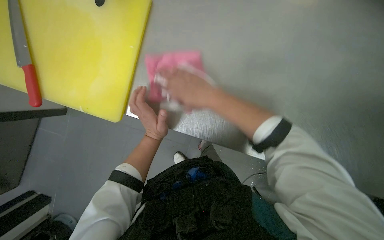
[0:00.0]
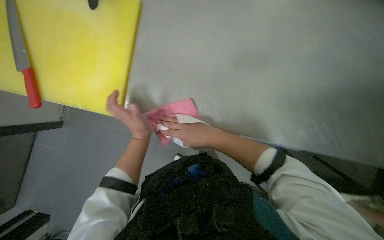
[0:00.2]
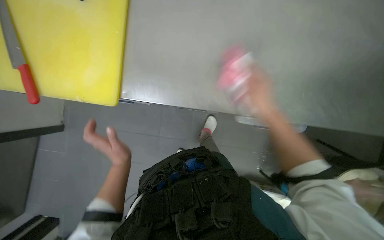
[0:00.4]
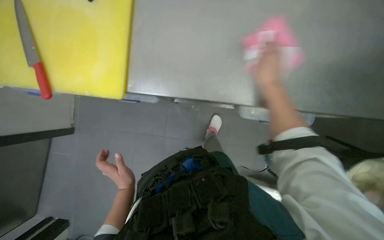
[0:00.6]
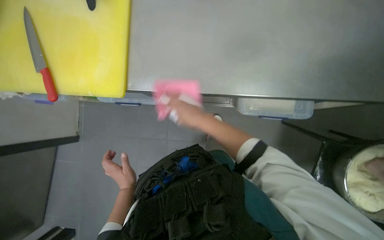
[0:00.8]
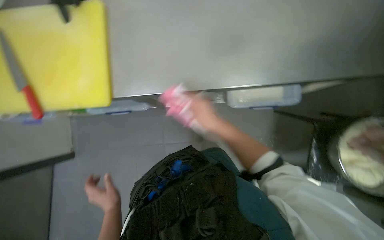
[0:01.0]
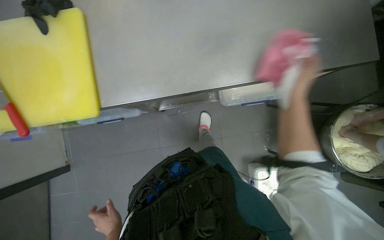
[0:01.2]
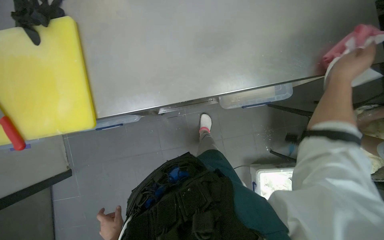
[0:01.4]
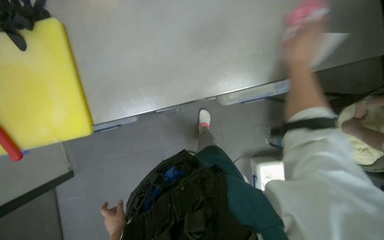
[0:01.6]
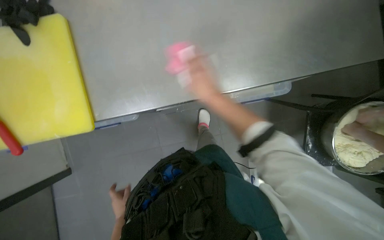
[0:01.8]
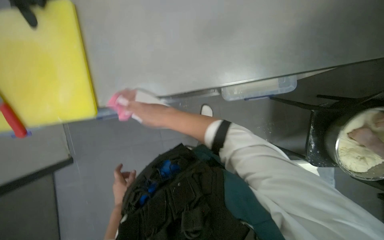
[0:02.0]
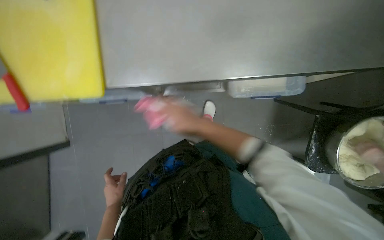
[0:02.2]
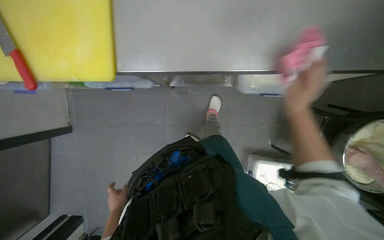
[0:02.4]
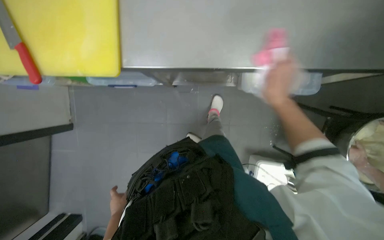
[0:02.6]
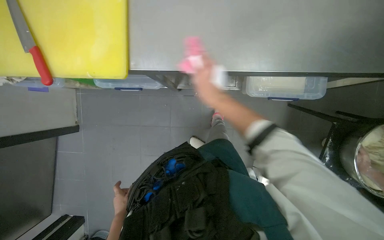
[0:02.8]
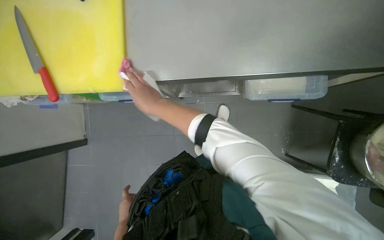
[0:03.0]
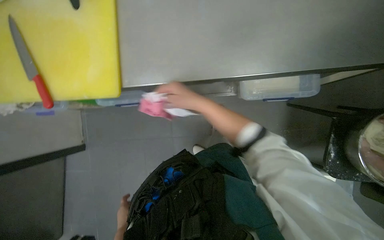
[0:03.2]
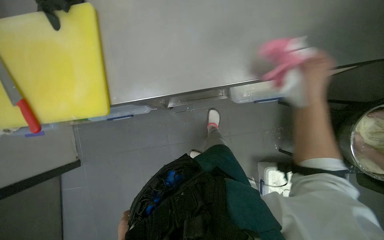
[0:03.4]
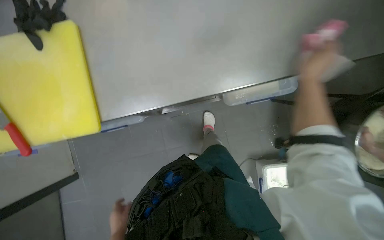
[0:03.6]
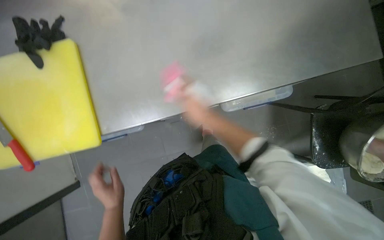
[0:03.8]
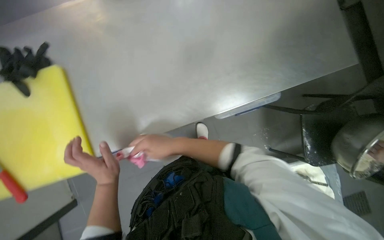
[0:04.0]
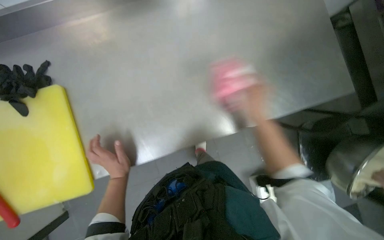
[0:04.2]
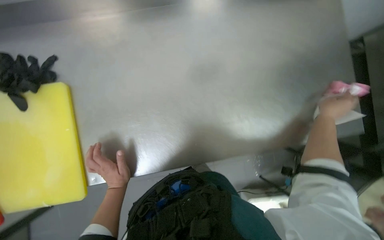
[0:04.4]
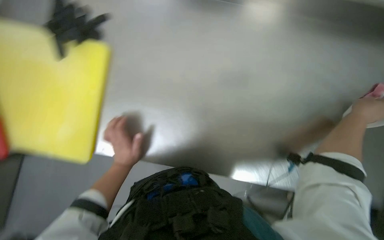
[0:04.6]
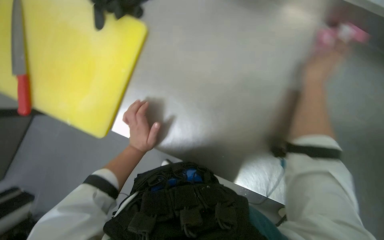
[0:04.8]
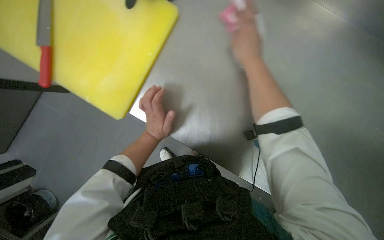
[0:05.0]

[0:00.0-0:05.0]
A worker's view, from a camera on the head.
Job: cleaning kitchen.
The whole recording: Wiping kitchen counter. The worker wipes the kitchen counter with a pink cloth and a white paper towel.
0:00.0 to 0:01.6: The scene rotates counterclockwise by some 30 degrees. The right hand moves to the right, approximately 40 cm, while the left hand goes approximately 40 cm down the picture and to the left.
0:01.6 to 0:03.4: The right hand moves to the left, some 30 cm. The left hand goes some 15 cm down the picture and farther from the camera.
0:03.4 to 0:05.0: The camera pitches upward, by roughly 15 degrees. The right hand goes left and right, about 50 cm each way, reversing 2 times, while the left hand goes about 50 cm up the picture.

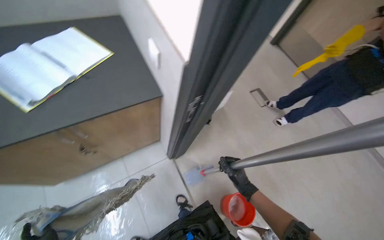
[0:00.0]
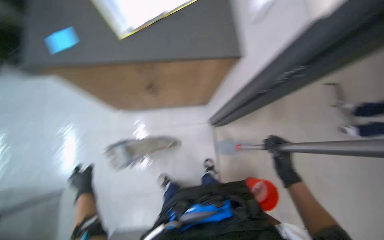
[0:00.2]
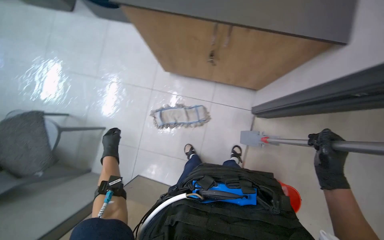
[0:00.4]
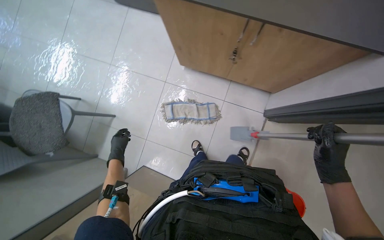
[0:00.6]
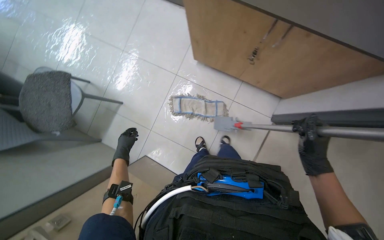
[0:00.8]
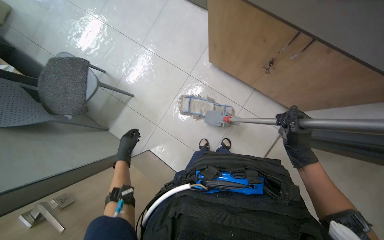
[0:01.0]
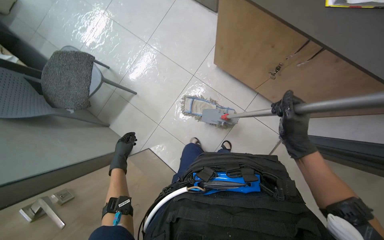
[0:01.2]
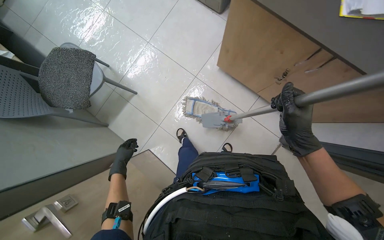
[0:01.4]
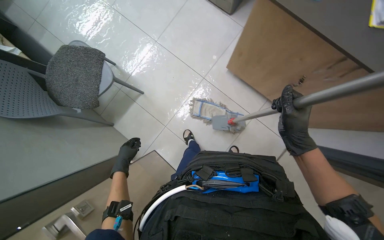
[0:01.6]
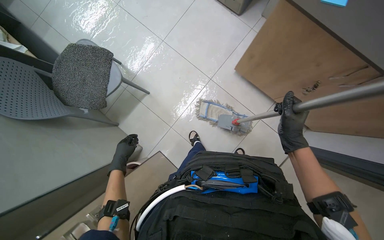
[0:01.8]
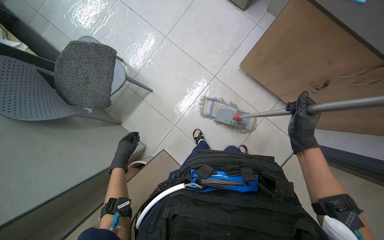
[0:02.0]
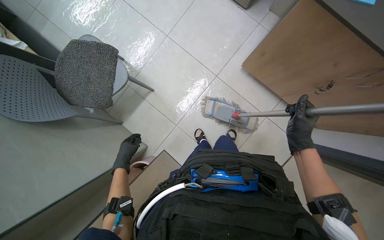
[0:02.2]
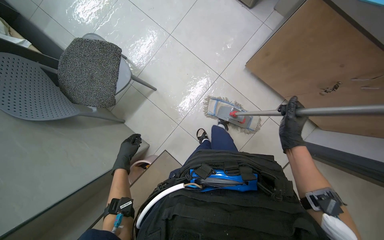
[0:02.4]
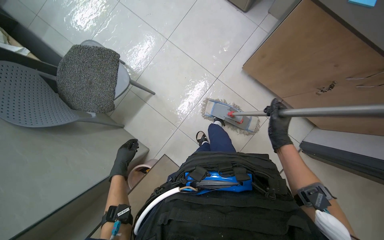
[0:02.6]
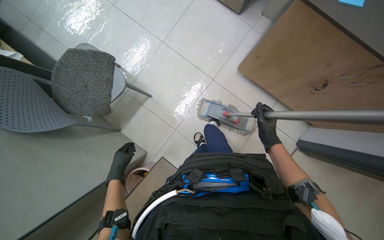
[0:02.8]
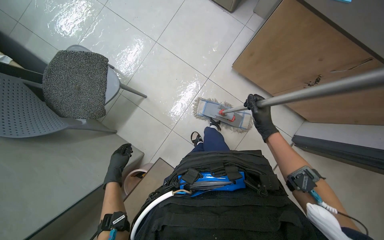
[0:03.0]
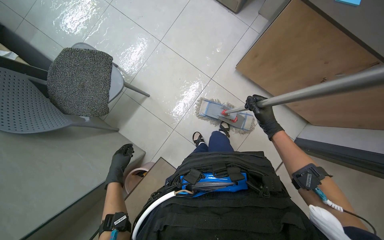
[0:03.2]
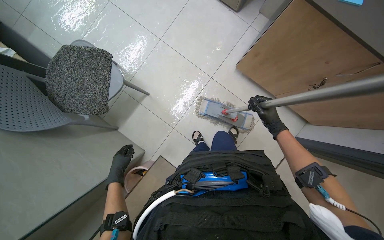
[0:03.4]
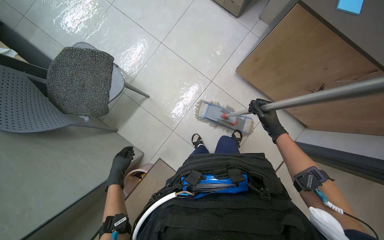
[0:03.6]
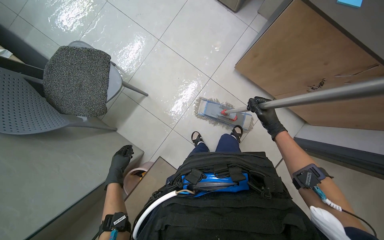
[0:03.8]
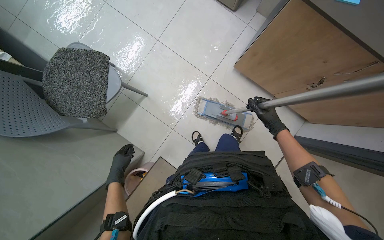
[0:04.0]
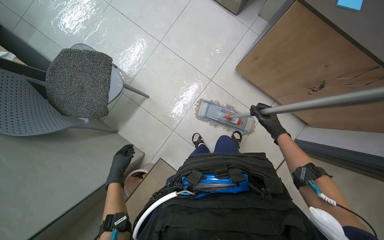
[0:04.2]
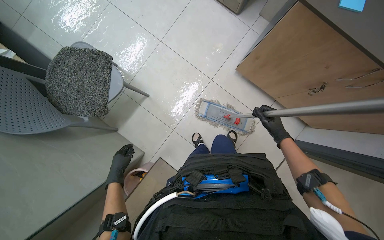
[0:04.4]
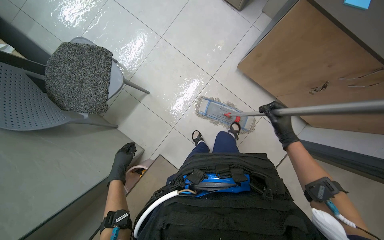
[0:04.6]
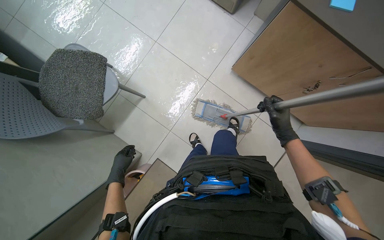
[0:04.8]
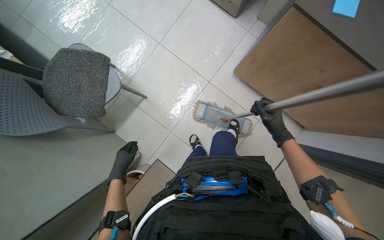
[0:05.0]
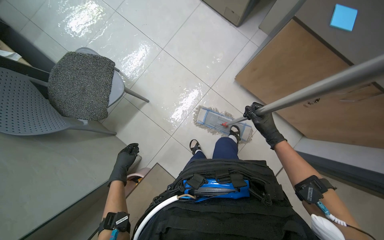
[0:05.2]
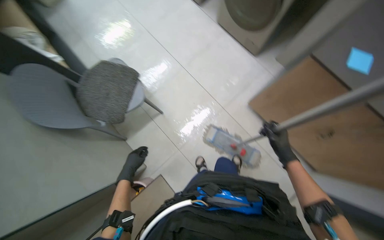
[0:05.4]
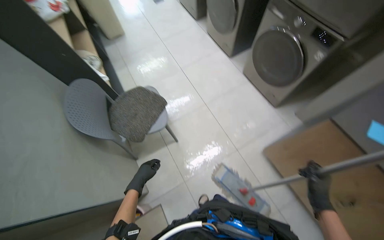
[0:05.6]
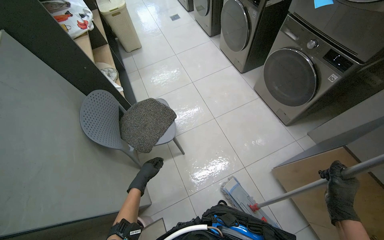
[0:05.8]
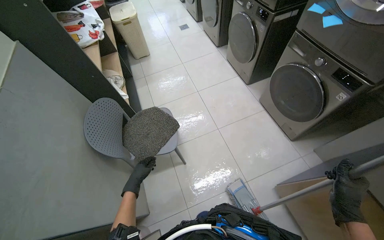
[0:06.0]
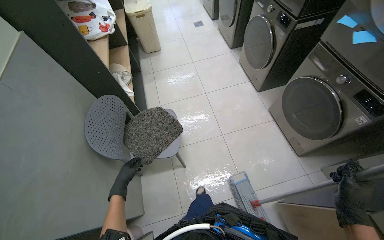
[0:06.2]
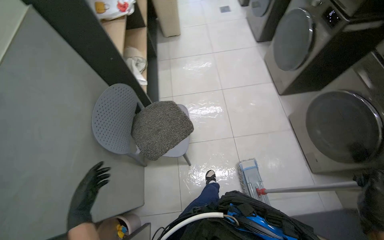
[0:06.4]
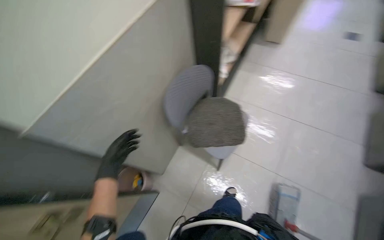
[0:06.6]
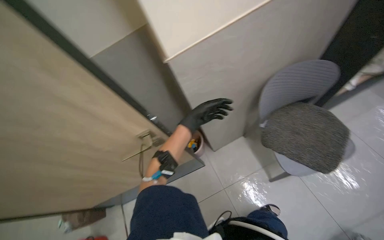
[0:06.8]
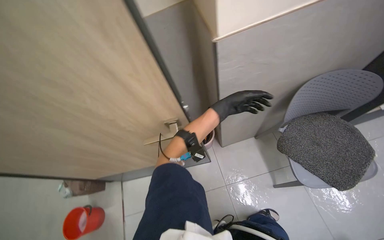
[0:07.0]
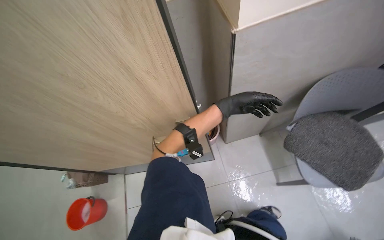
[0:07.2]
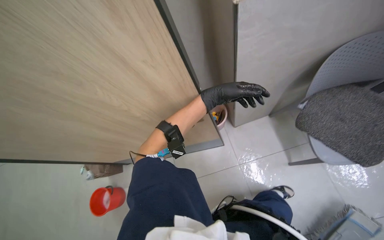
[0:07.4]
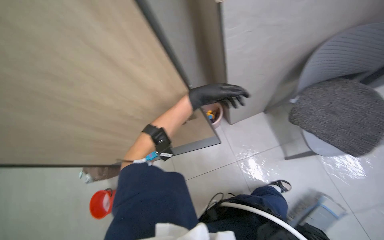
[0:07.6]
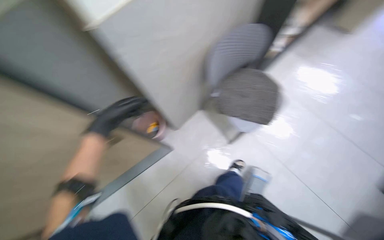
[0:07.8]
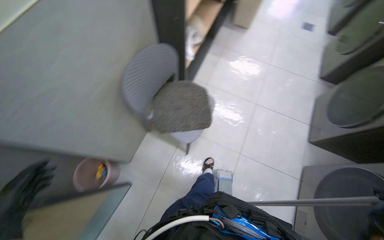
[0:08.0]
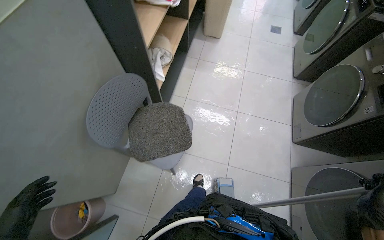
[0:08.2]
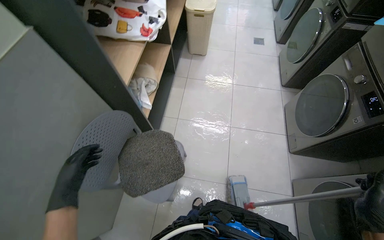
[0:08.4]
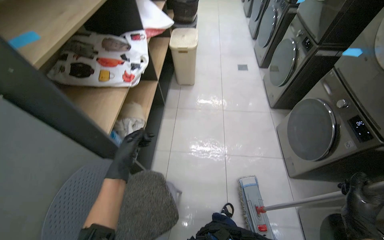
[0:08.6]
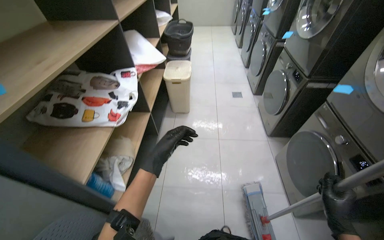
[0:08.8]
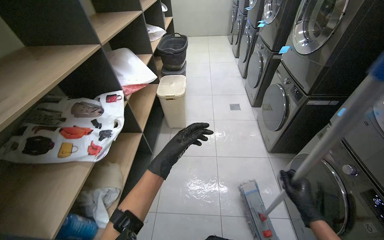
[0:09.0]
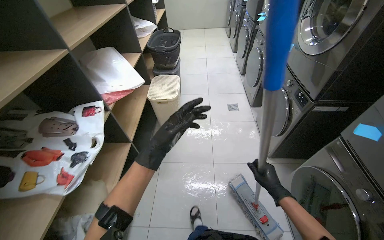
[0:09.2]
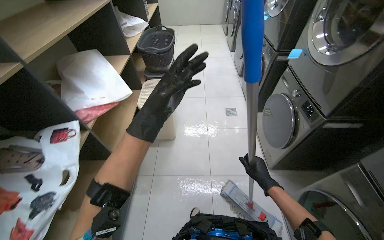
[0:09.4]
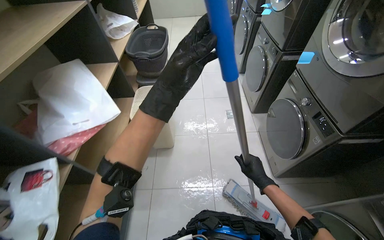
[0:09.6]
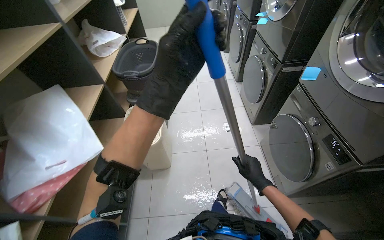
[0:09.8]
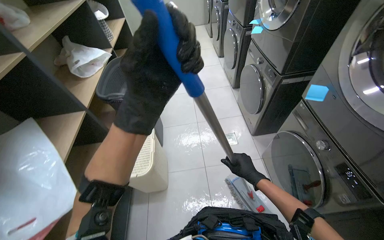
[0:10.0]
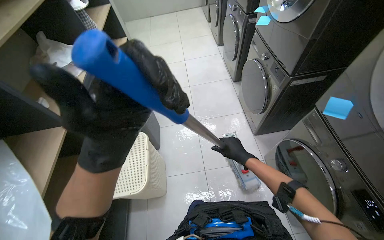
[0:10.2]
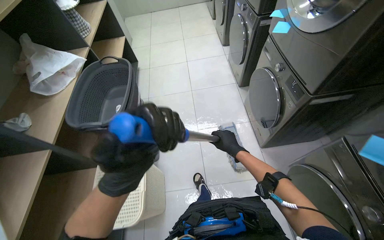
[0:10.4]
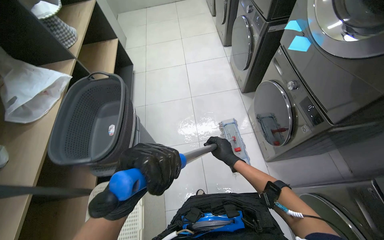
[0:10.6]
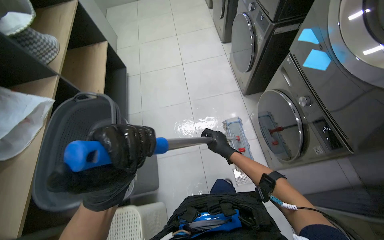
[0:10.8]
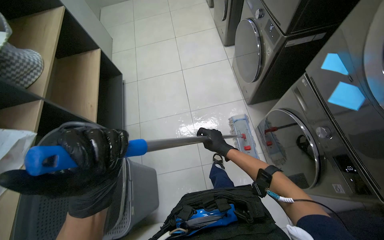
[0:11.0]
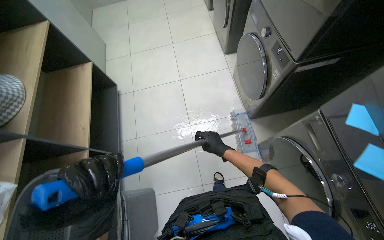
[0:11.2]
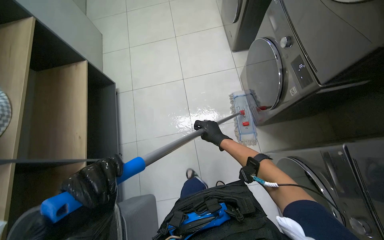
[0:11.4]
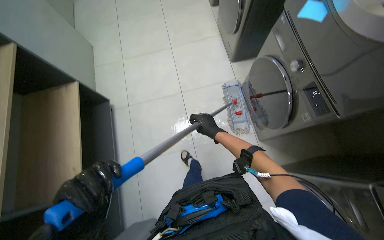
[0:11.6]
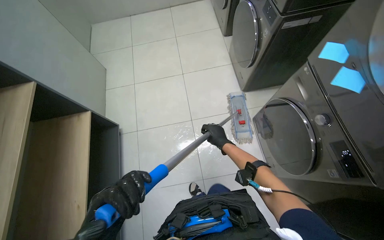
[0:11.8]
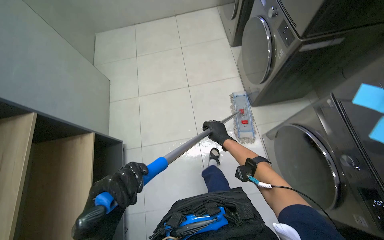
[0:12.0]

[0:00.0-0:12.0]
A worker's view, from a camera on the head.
Job: mopping floor.
The whole recording: Mopping laundry room floor. The worker continues mopping the tiled floor in the laundry room.
0:00.0 to 0:01.6: The head rotates roughly 45 degrees to the left. The camera pitches downward, by approximately 15 degrees.
0:01.6 to 0:03.0: The right hand moves farther from the camera, roughly 15 cm.
0:03.0 to 0:04.4: The hands stay close to where they were, moving slightly.
0:04.4 to 0:06.0: The wearer looks about 30 degrees further to the left. The view tips upward by approximately 30 degrees.
0:06.0 to 0:07.6: The wearer's head swings some 95 degrees to the left. The wearer looks approximately 25 degrees further downward.
0:07.6 to 0:09.0: The camera travels roughly 1 m. The wearer's head swings about 70 degrees to the right. The view tips upward by about 30 degrees.
0:09.0 to 0:10.4: The head travels some 1.5 m. The view tips downward by approximately 15 degrees.
0:10.4 to 0:12.0: The head travels some 1.5 m. The view tips downward by some 15 degrees.

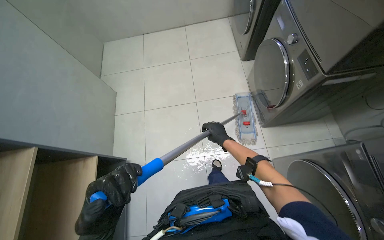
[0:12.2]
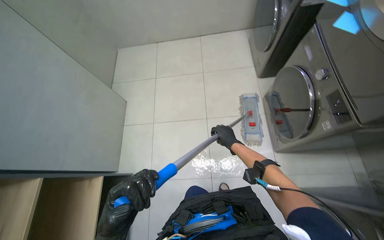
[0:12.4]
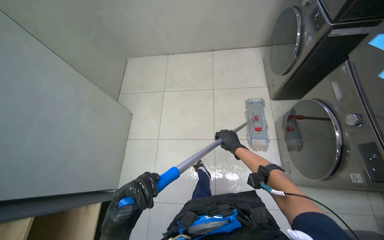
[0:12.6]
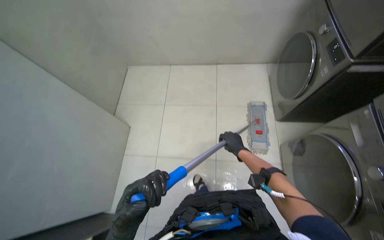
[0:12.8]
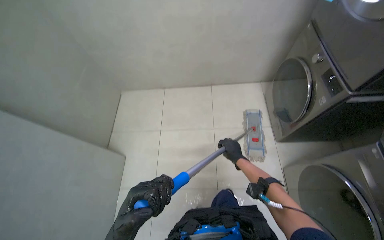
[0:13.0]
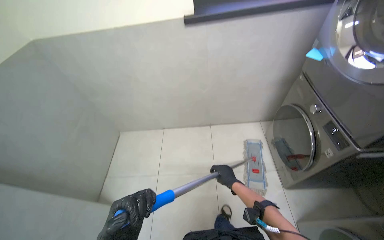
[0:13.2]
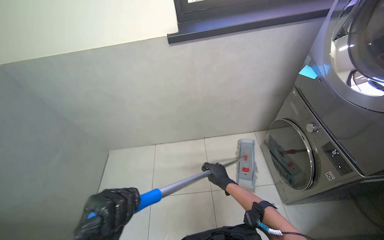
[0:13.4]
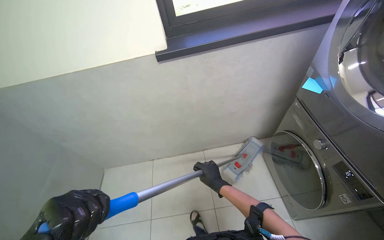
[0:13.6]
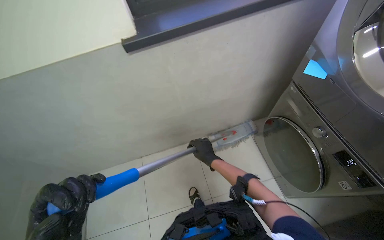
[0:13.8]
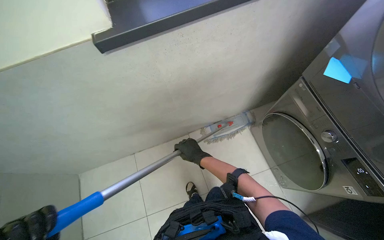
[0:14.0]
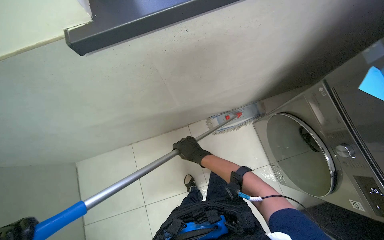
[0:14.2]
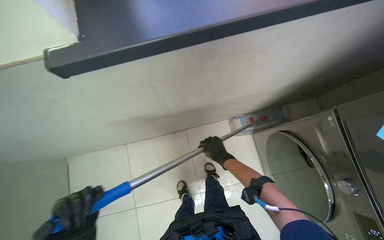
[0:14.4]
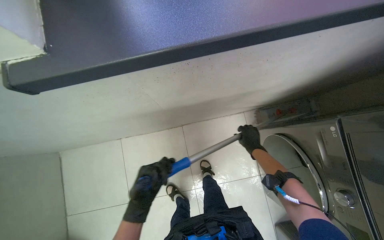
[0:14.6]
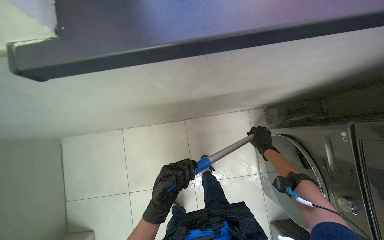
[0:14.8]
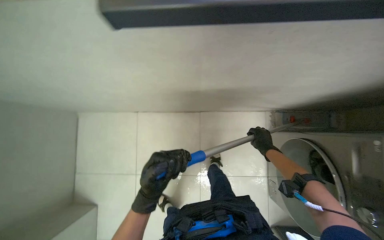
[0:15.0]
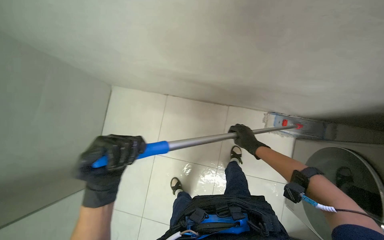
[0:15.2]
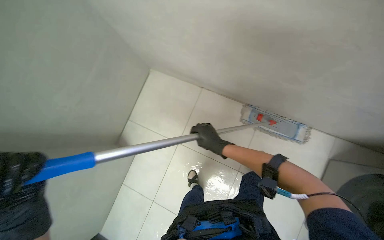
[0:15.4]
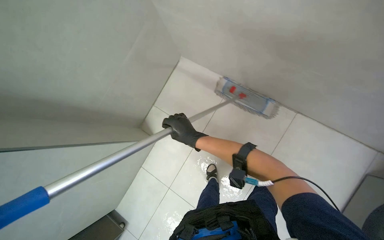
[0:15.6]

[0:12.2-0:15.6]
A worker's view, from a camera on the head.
Job: mopping floor.
The whole recording: Mopping laundry room floor. The worker continues mopping the tiled floor in the laundry room.
0:12.2 to 0:13.8: The camera travels approximately 1 m.
0:13.8 to 0:15.6: The camera is carried about 50 cm. The wearer looks approximately 30 degrees further downward.
